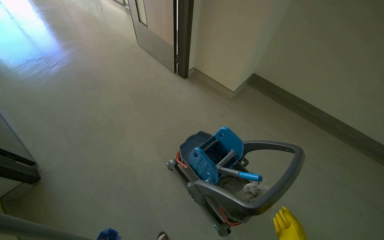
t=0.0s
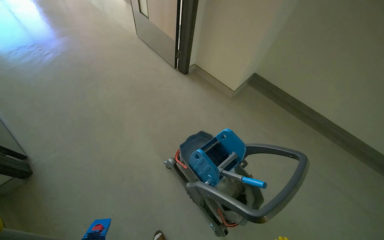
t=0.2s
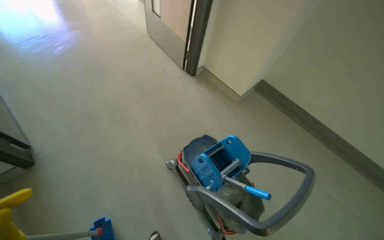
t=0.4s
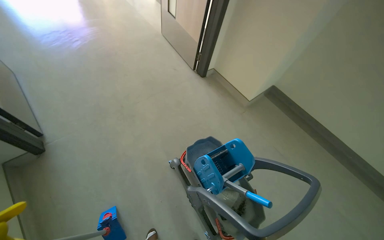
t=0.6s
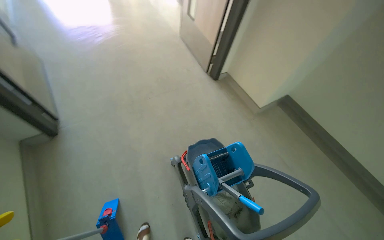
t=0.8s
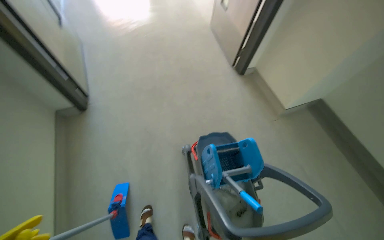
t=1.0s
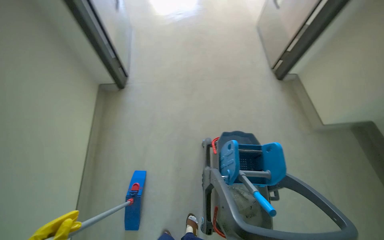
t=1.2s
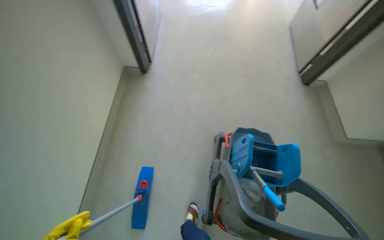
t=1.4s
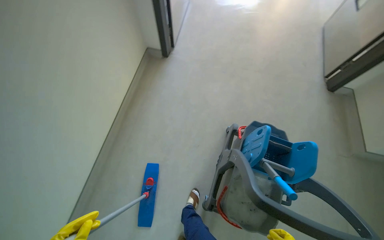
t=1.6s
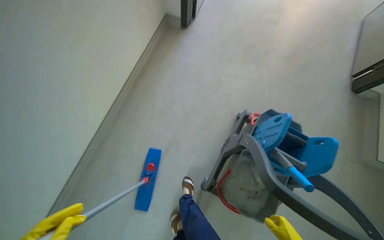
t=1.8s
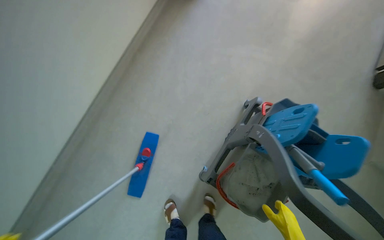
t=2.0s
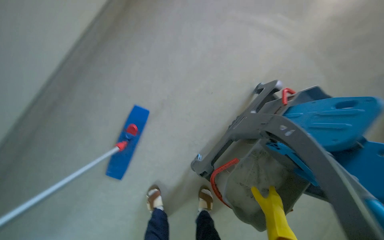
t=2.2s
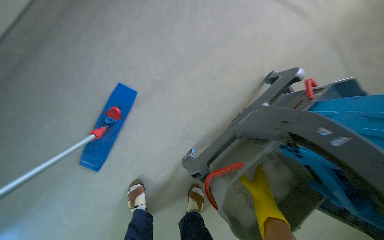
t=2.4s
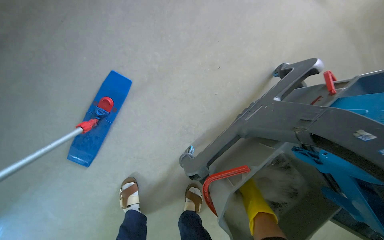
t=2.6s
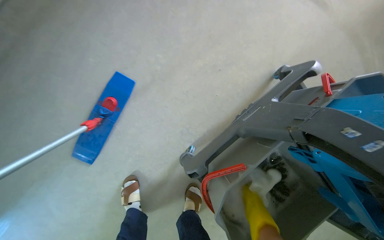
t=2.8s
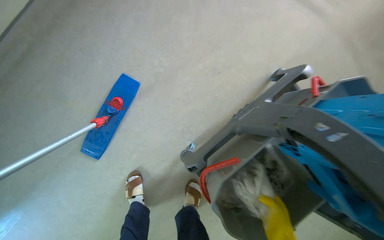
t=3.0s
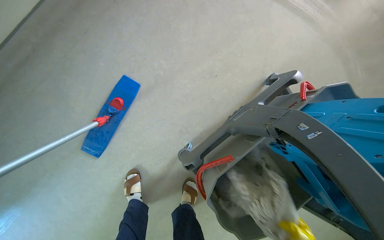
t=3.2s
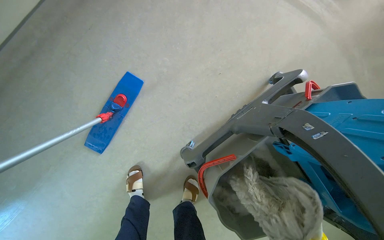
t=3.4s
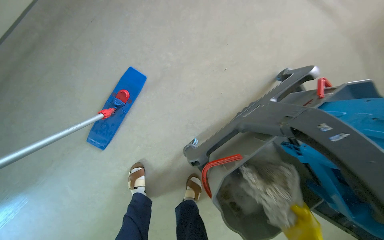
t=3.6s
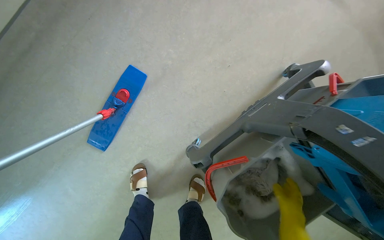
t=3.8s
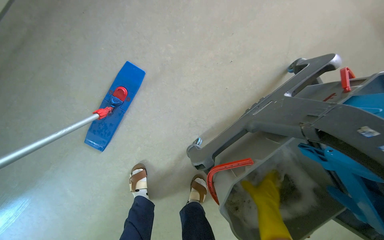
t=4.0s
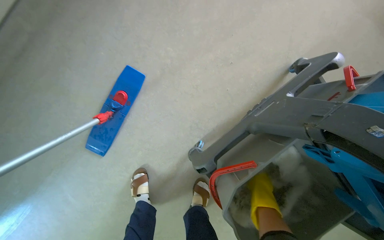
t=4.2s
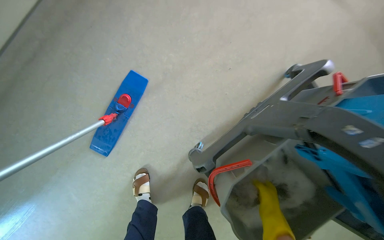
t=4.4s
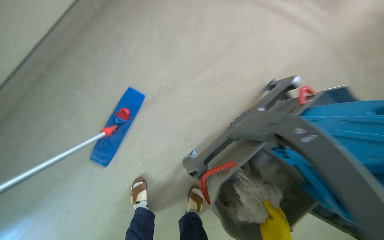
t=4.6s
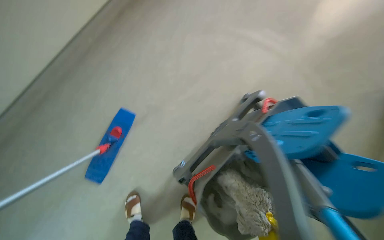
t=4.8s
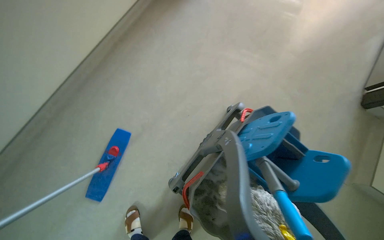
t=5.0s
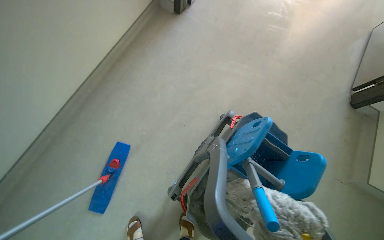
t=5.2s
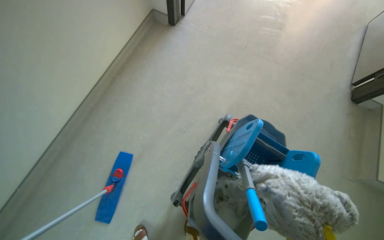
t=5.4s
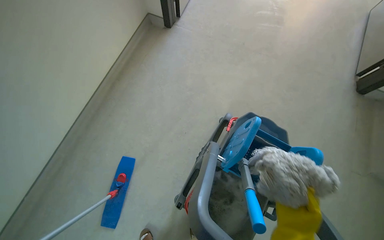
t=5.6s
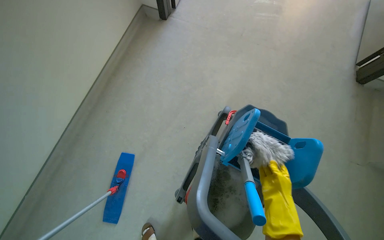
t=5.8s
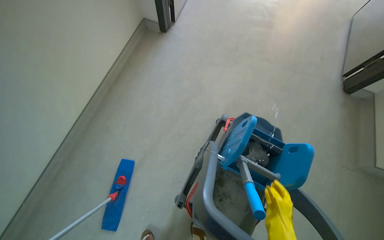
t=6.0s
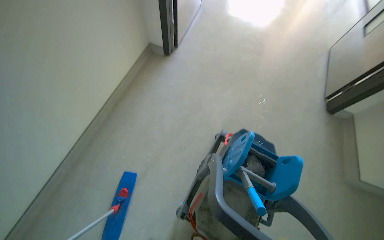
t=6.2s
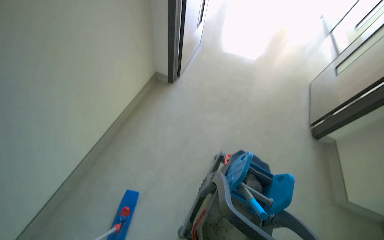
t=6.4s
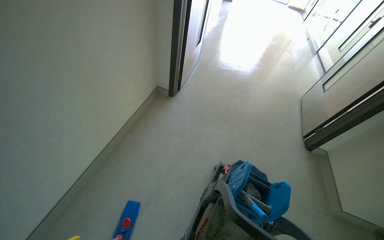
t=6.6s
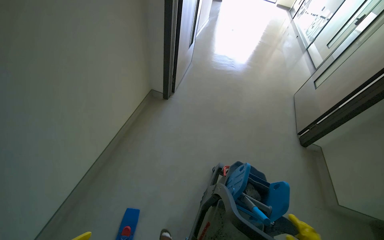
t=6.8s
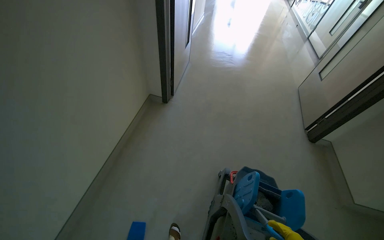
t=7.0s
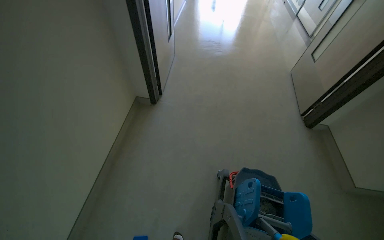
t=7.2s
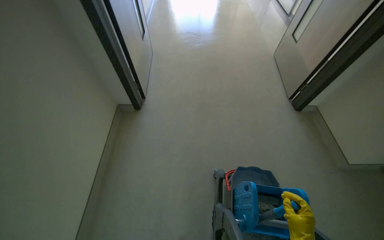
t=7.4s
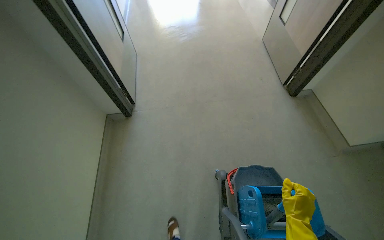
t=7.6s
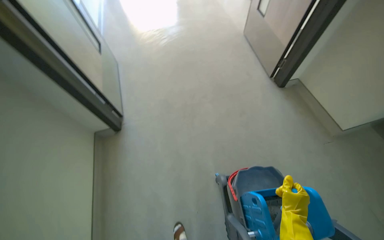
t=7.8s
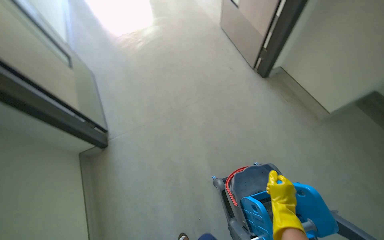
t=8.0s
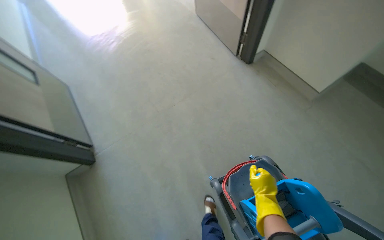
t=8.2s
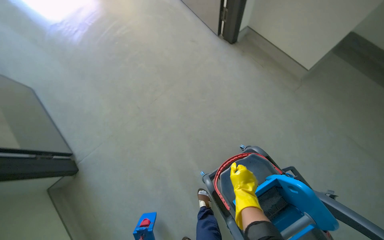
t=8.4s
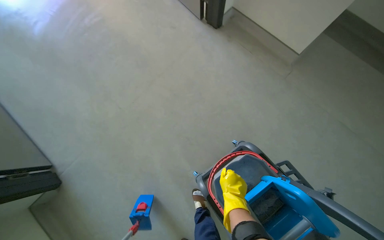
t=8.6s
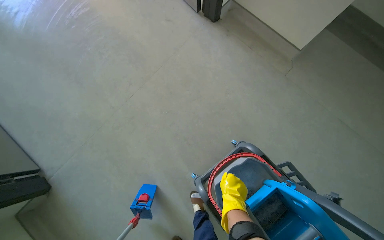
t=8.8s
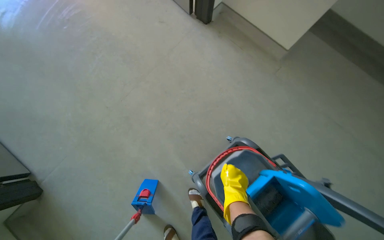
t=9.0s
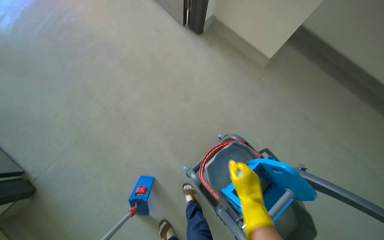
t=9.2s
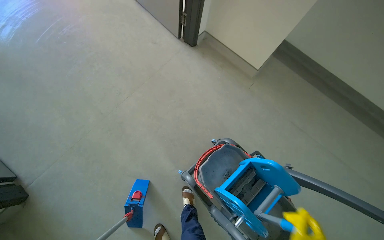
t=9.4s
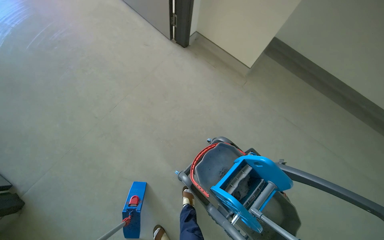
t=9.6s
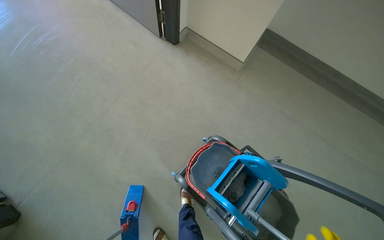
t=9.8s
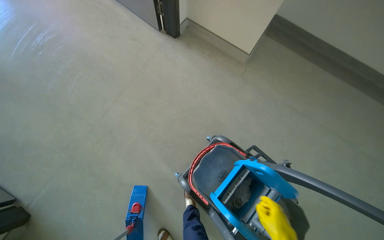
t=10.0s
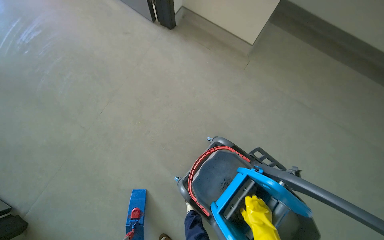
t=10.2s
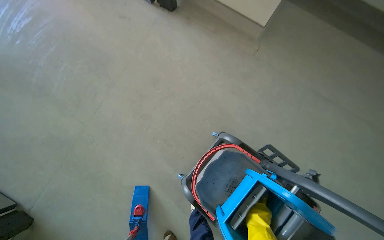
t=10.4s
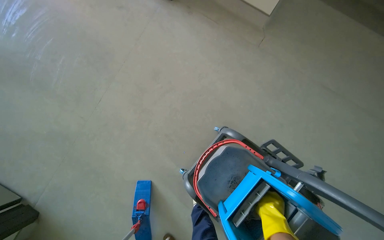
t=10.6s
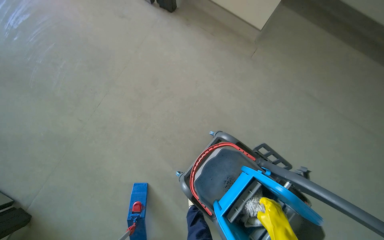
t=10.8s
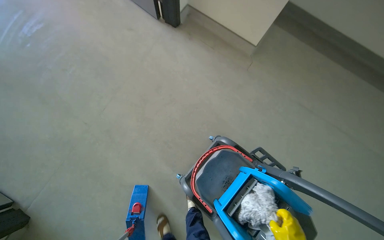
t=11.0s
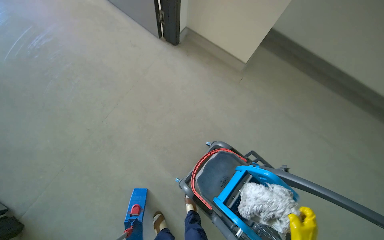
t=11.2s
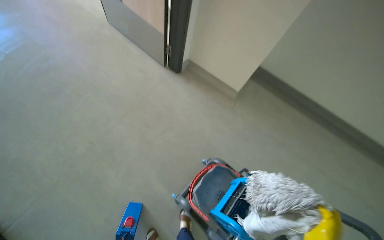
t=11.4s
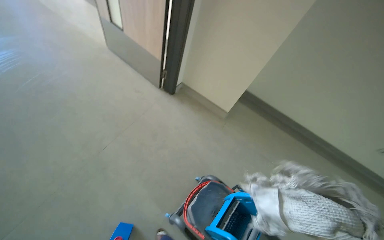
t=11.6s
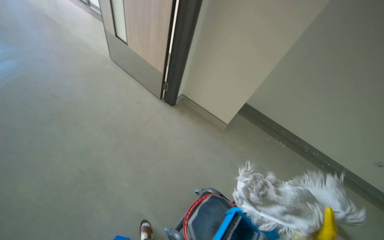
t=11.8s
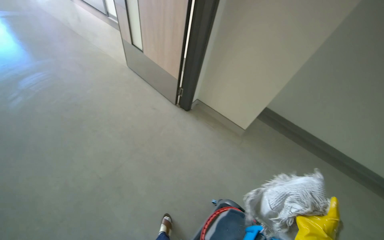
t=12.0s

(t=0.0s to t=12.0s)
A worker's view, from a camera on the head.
Job: mopping floor.
The whole recording: Mopping hallway floor. The worker mops the hallway floor, periodically wringing out the mop head in the bucket.
t=0.0s - t=1.6s: The wearer looks roughly 60 degrees further to the left.
t=1.6s - t=3.0s: The wearer moves about 50 cm. The view tilts approximately 25 degrees downward. The scene rotates clockwise by about 30 degrees.
t=4.4s - t=6.0s: The head travels roughly 40 cm. The wearer looks approximately 25 degrees further upward.
t=6.0s - t=7.6s: The head rotates roughly 30 degrees to the right.
t=7.6s - t=9.0s: The camera travels about 60 cm. The wearer's head swings roughly 45 degrees to the right. The camera pitches downward, by some 15 degrees.
t=10.4s - t=12.0s: The camera travels roughly 50 cm. The view tips upward by roughly 30 degrees.

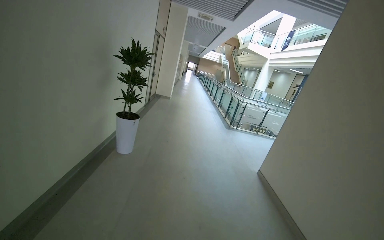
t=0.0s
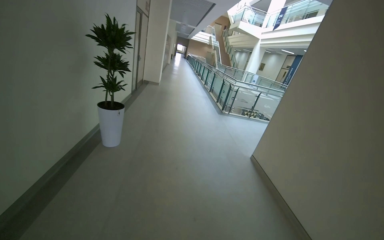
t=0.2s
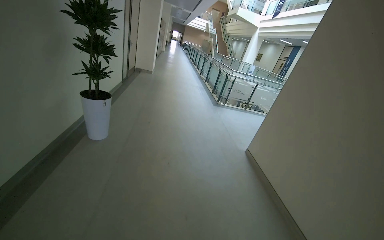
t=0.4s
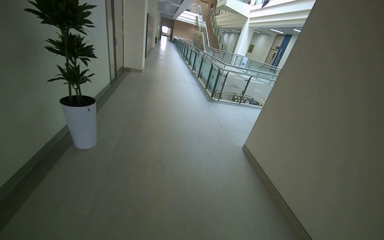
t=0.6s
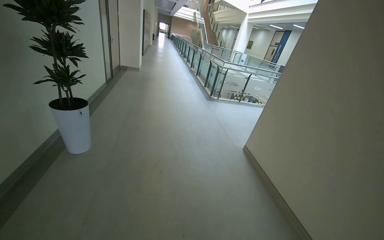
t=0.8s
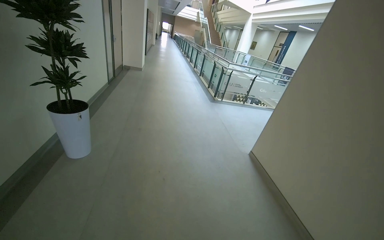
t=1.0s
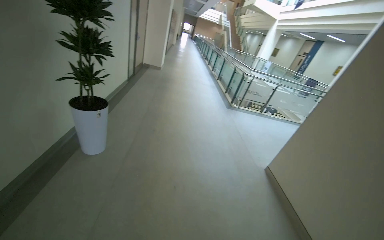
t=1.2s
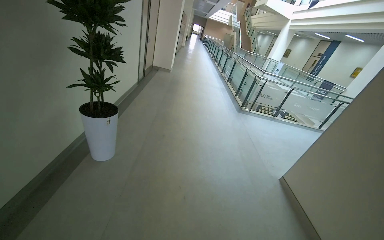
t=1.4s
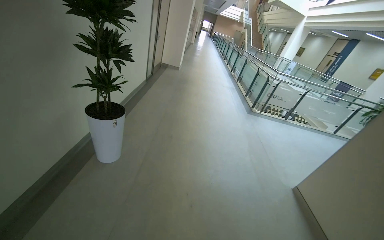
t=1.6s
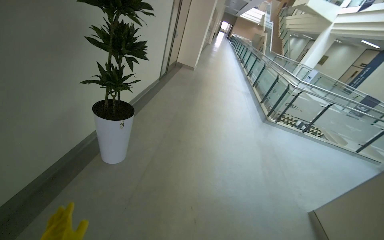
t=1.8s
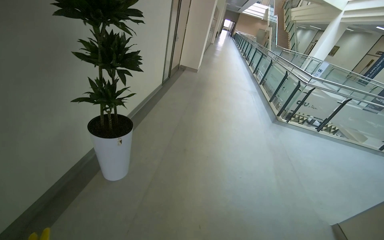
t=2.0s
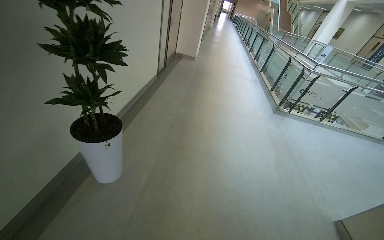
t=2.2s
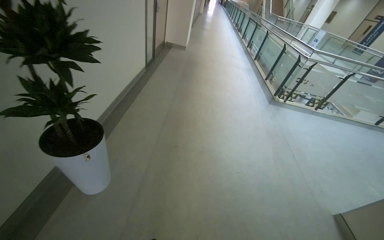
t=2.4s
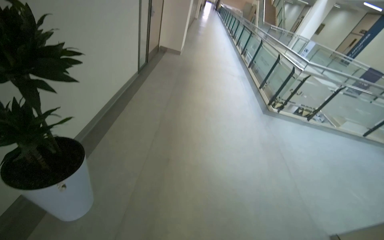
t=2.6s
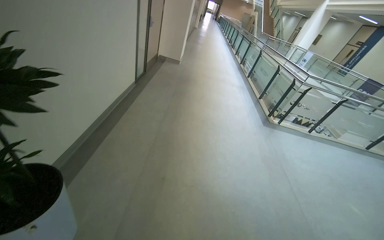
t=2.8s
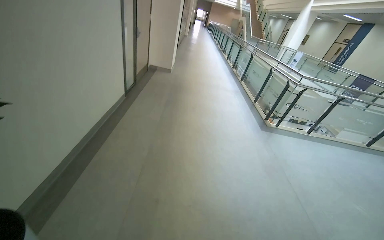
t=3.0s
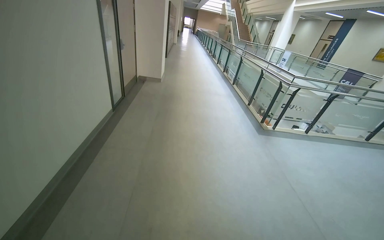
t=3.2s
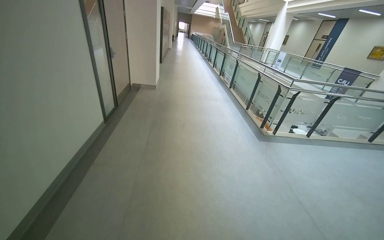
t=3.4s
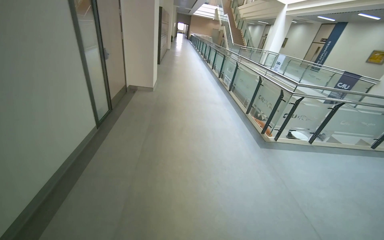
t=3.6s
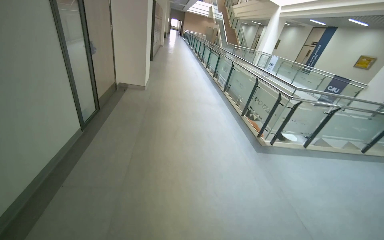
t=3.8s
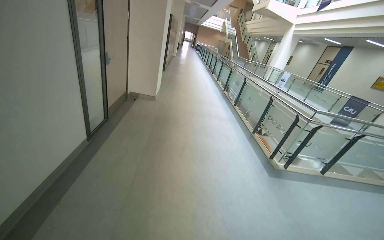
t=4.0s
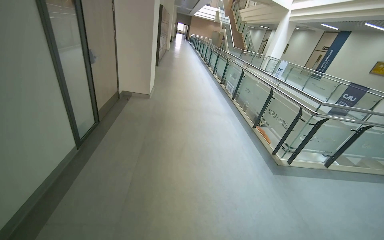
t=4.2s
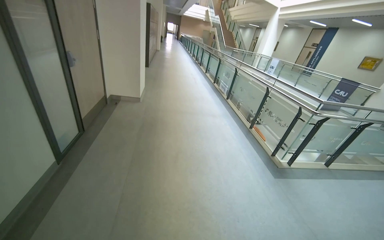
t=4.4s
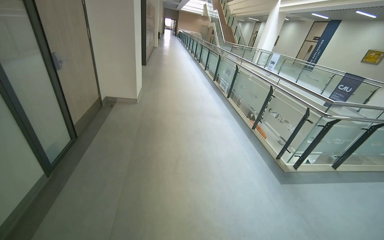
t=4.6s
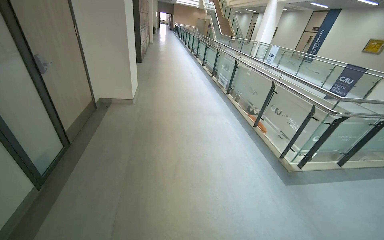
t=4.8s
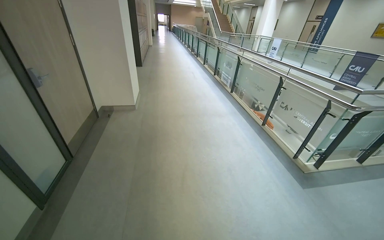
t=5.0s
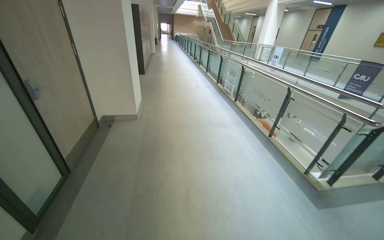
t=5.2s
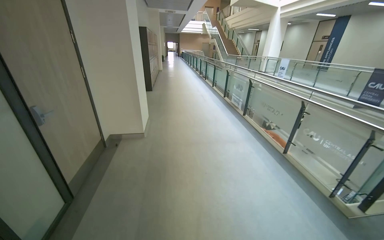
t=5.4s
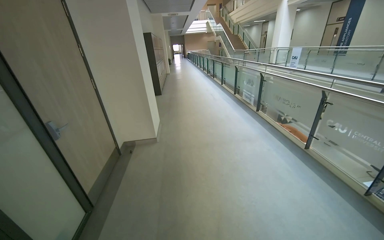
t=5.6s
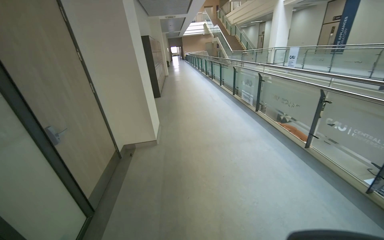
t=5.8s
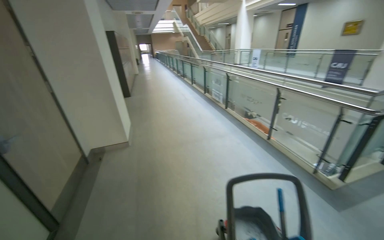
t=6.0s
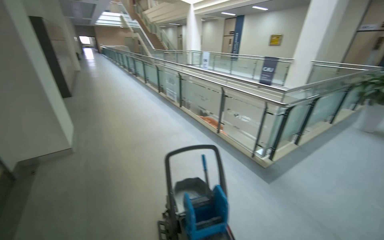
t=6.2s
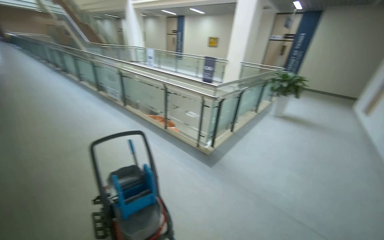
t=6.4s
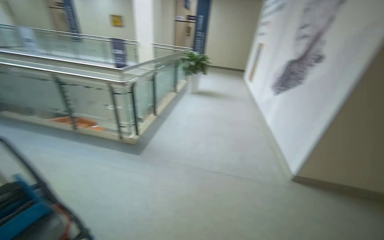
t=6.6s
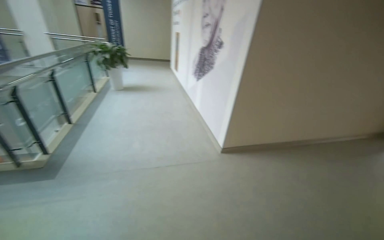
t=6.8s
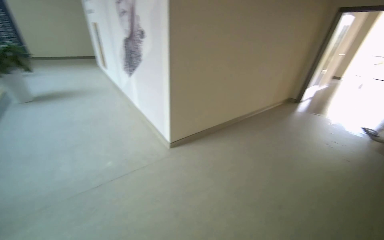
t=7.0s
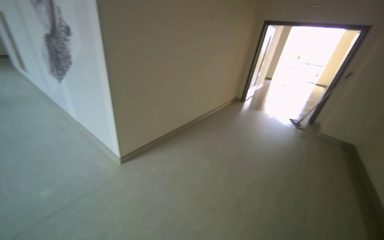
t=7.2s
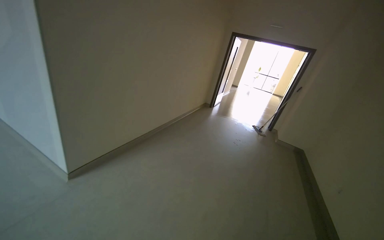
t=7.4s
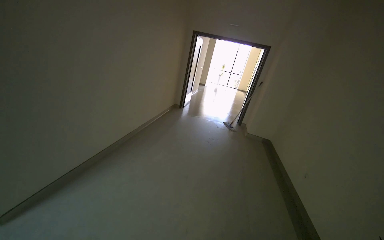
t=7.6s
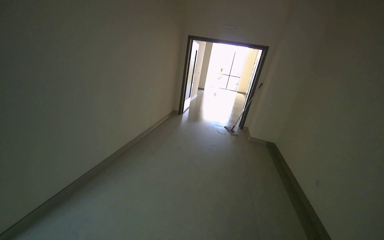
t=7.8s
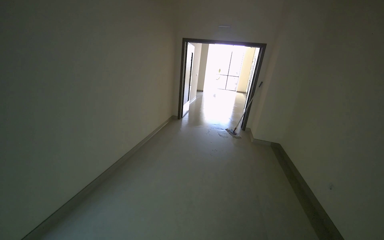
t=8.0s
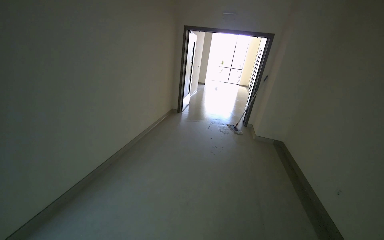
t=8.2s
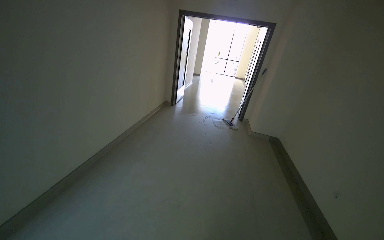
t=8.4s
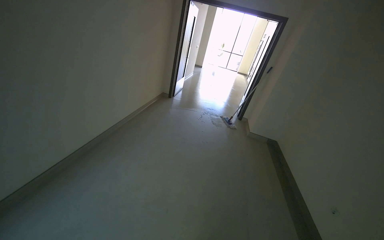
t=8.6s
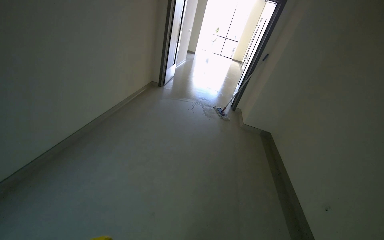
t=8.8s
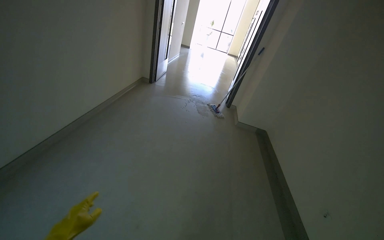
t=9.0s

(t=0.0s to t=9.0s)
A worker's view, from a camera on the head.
Job: mopping floor.
The whole recording: Mopping hallway floor. The worker mops the hallway floor, periodically wringing out the mop head in the bucket.
t=0.0s - t=1.6s: The camera travels about 1 m. The view tips downward by some 10 degrees.
t=1.6s - t=3.0s: The camera travels about 1 m.
t=3.0s - t=4.4s: The head travels about 1 m.
t=4.4s - t=6.0s: The camera travels roughly 80 cm.
t=6.0s - t=7.6s: The camera travels approximately 1.5 m. The head turns to the right by some 150 degrees.
t=7.6s - t=9.0s: The camera is carried approximately 1 m. The view tilts approximately 15 degrees downward.
